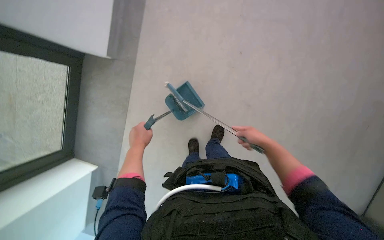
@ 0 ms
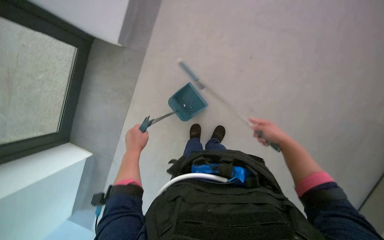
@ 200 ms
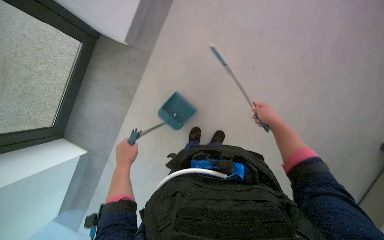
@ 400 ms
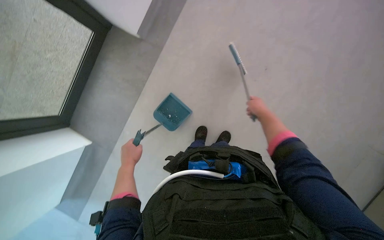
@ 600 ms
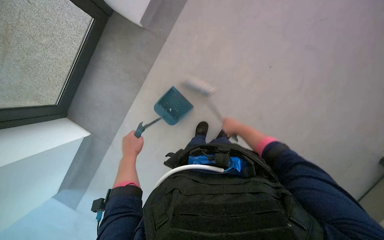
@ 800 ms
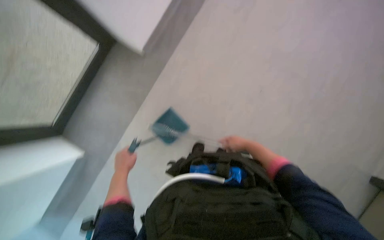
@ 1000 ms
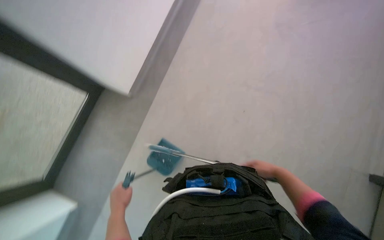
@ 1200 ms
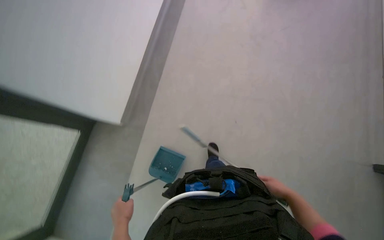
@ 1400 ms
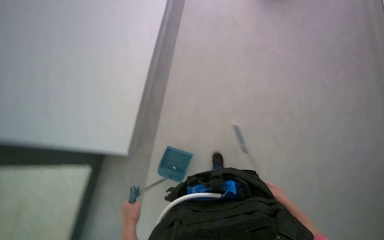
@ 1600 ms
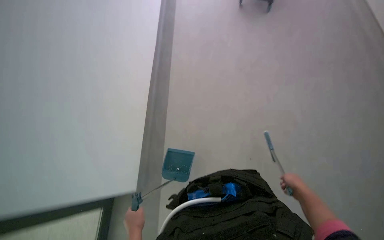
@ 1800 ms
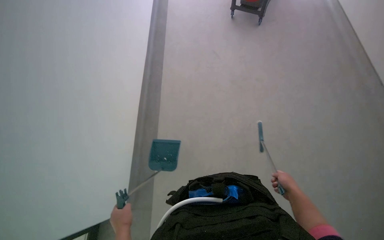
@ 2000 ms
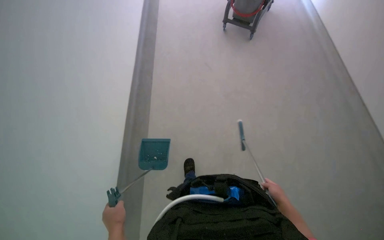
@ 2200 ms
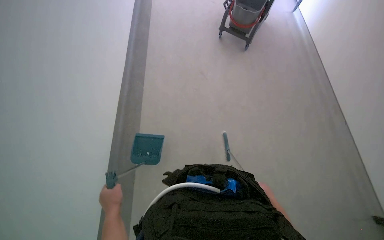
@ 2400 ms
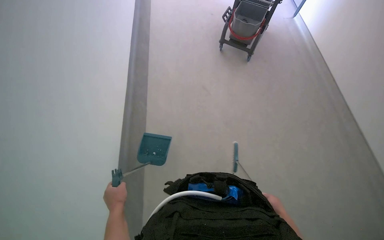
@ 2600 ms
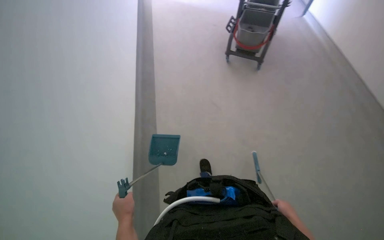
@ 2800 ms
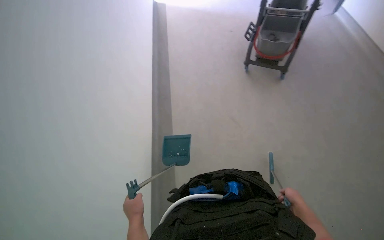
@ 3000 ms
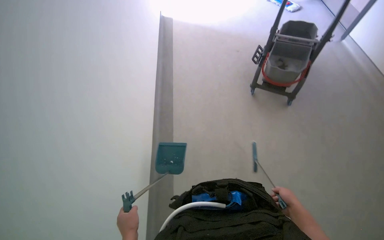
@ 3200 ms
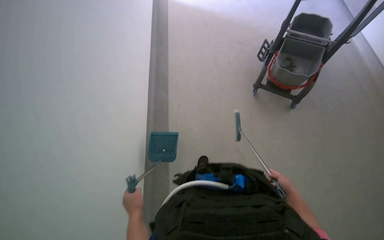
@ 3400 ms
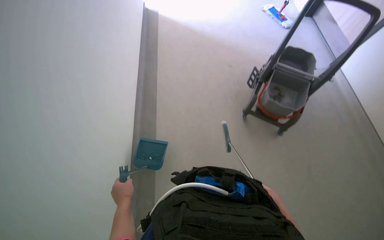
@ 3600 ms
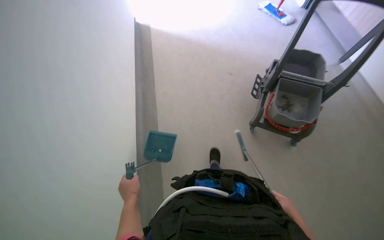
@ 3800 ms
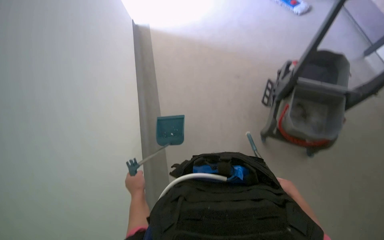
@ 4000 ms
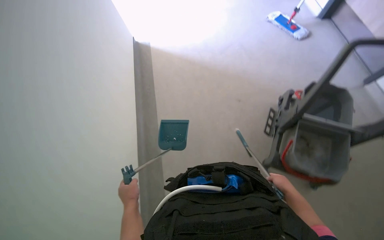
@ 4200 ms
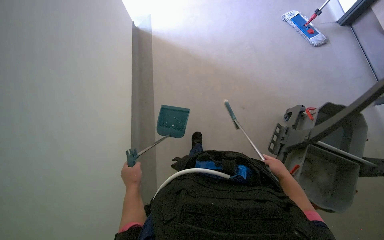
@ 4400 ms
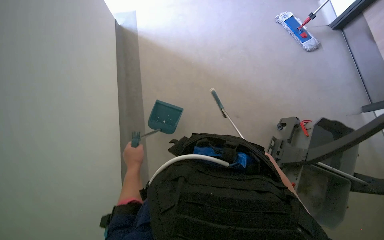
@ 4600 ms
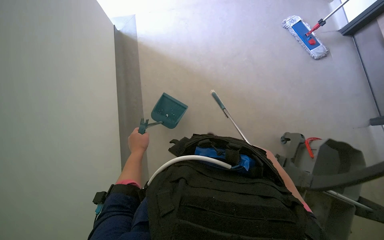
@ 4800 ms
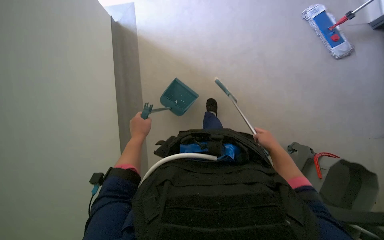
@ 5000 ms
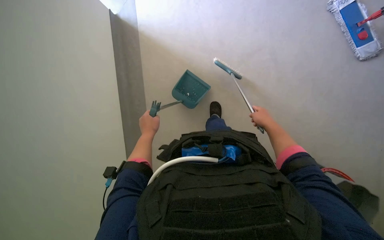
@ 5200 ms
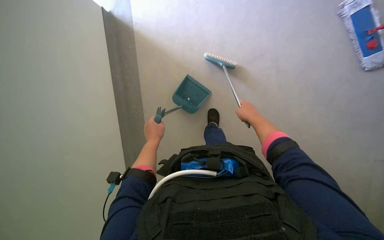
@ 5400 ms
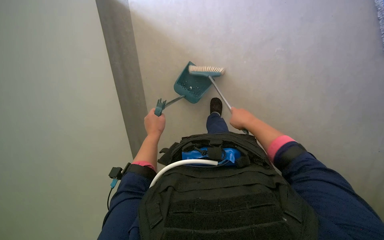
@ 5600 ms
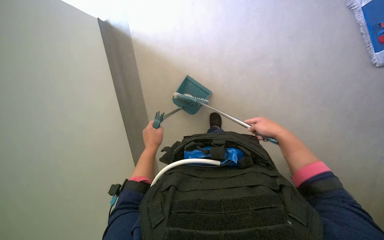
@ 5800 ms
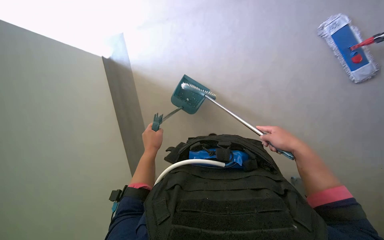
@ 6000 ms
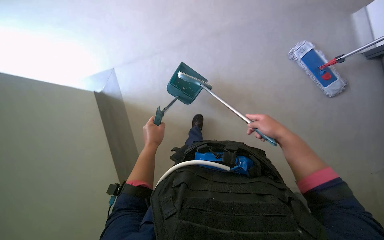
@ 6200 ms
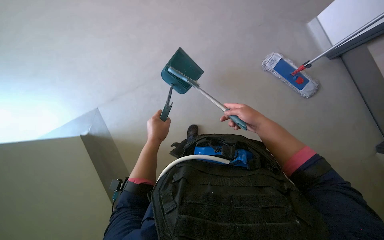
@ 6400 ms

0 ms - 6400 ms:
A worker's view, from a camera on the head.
Job: sweeping floor.
The whole recording: Sweeping hallway floor. The worker sweeps the hallway floor with a broom and dustpan.
0 ms - 1600 ms: The wearer looks roughly 35 degrees further upward.
1600 ms - 3200 ms: The view tilts roughly 15 degrees upward.
3200 ms - 4800 ms: The head travels roughly 1.5 m. The wearer looks roughly 15 degrees further downward.
4800 ms - 6400 ms: The camera pitches upward, by roughly 15 degrees.

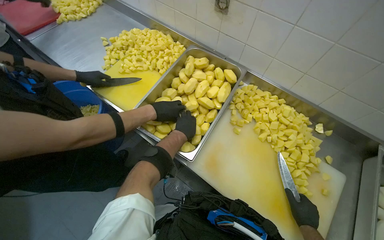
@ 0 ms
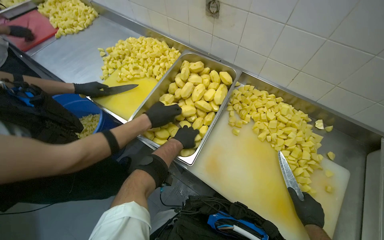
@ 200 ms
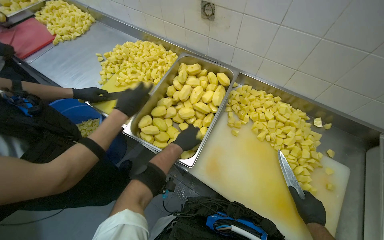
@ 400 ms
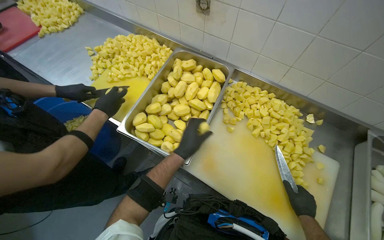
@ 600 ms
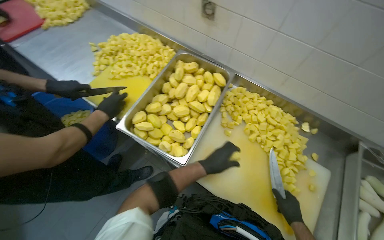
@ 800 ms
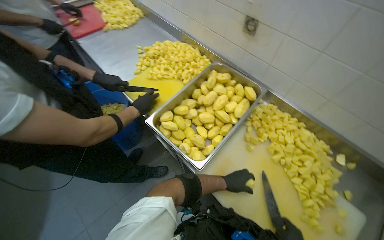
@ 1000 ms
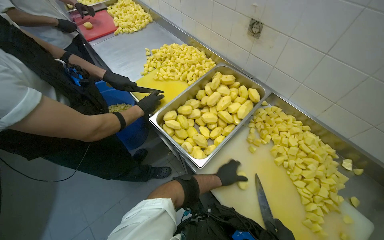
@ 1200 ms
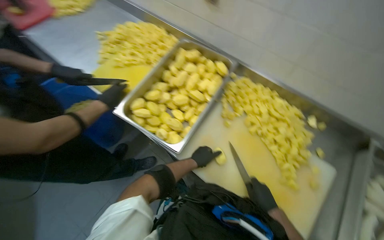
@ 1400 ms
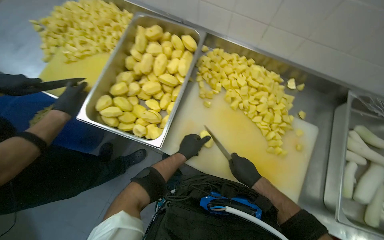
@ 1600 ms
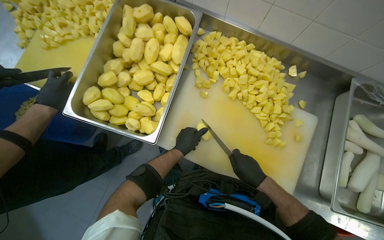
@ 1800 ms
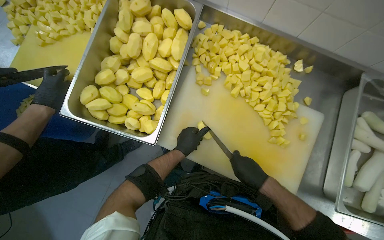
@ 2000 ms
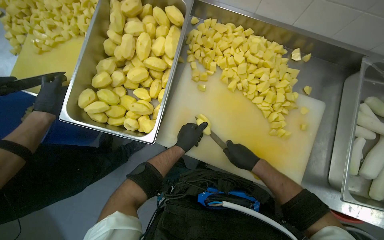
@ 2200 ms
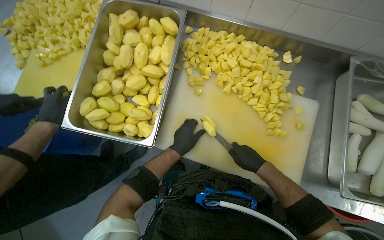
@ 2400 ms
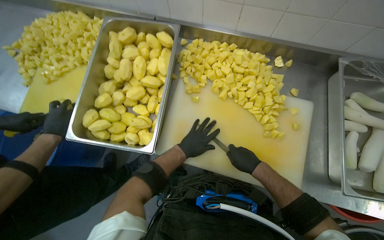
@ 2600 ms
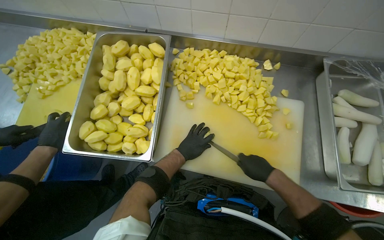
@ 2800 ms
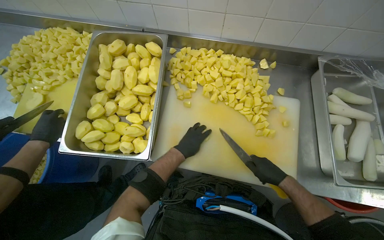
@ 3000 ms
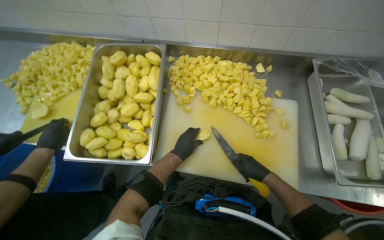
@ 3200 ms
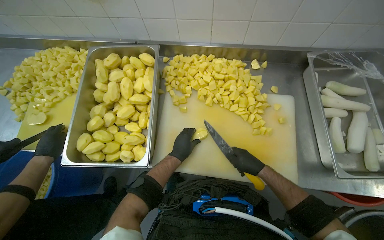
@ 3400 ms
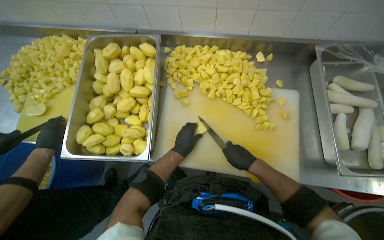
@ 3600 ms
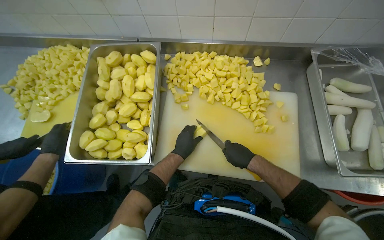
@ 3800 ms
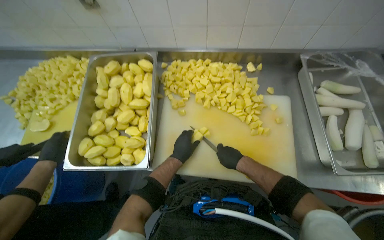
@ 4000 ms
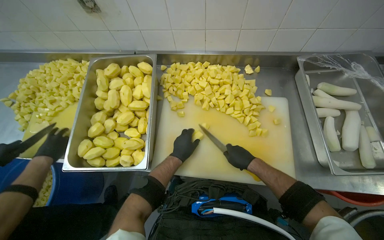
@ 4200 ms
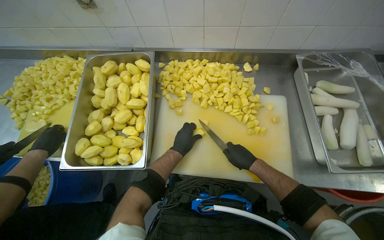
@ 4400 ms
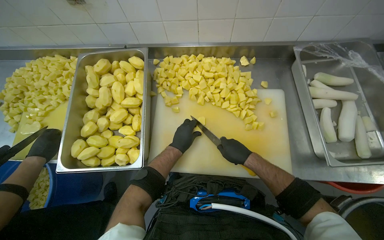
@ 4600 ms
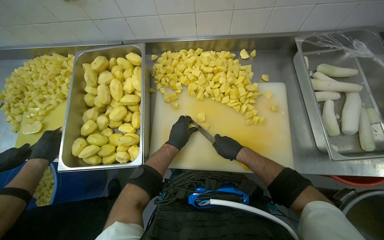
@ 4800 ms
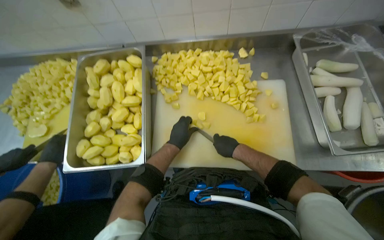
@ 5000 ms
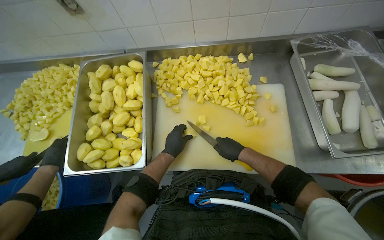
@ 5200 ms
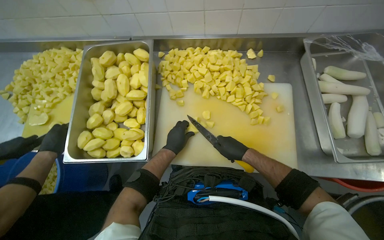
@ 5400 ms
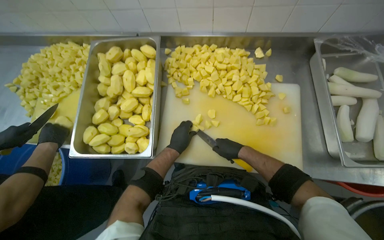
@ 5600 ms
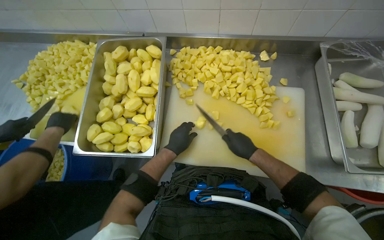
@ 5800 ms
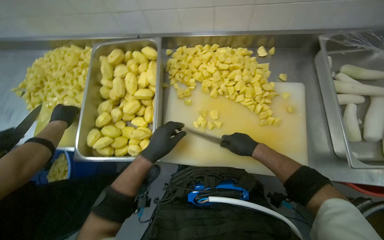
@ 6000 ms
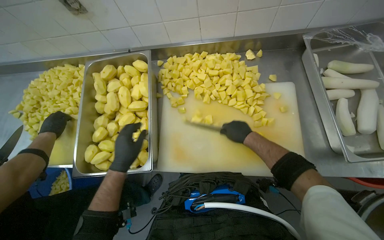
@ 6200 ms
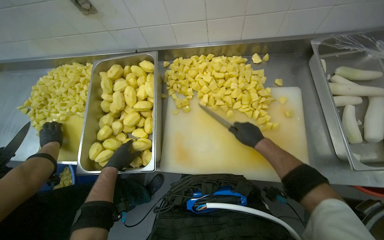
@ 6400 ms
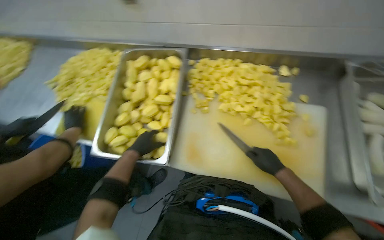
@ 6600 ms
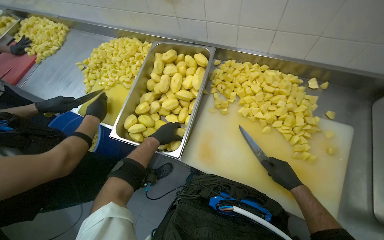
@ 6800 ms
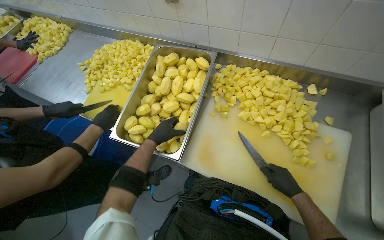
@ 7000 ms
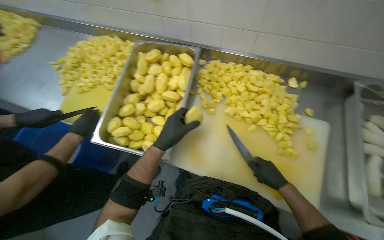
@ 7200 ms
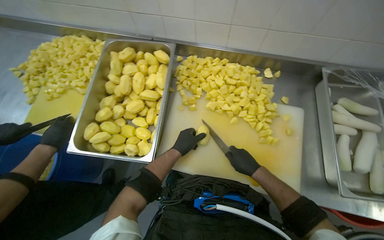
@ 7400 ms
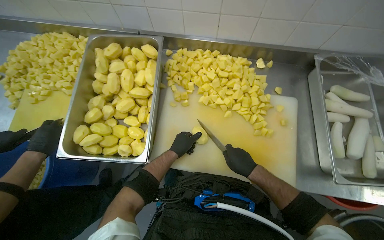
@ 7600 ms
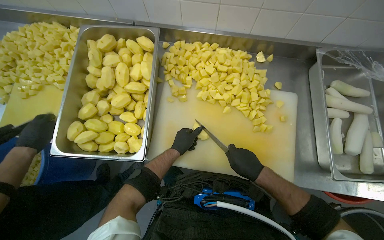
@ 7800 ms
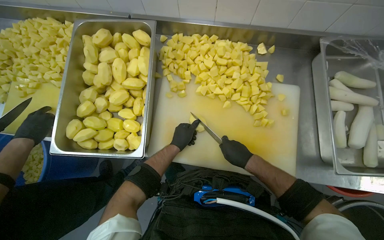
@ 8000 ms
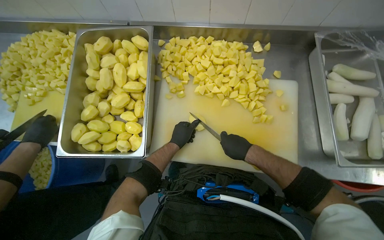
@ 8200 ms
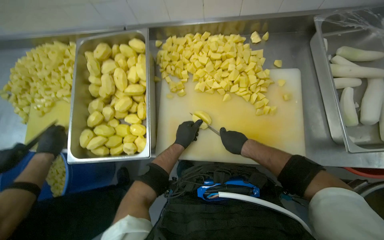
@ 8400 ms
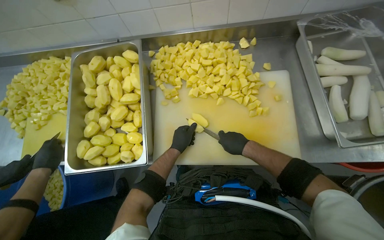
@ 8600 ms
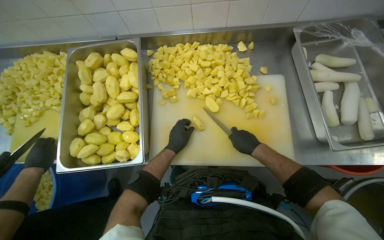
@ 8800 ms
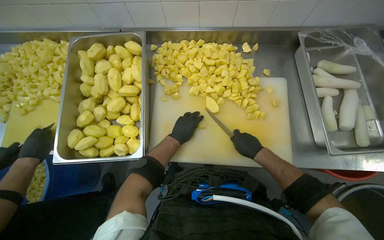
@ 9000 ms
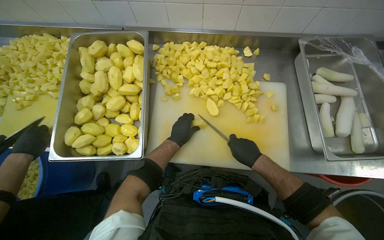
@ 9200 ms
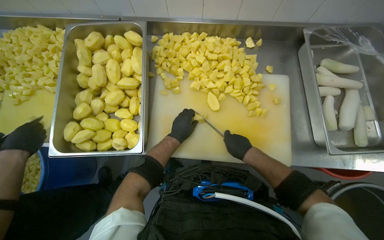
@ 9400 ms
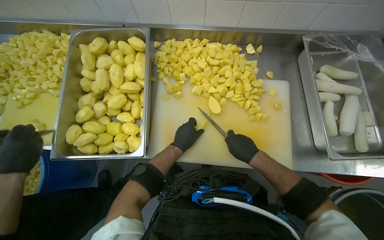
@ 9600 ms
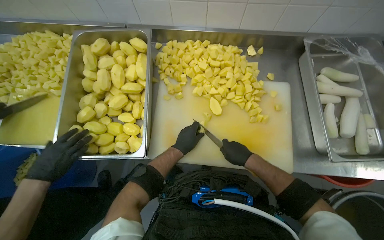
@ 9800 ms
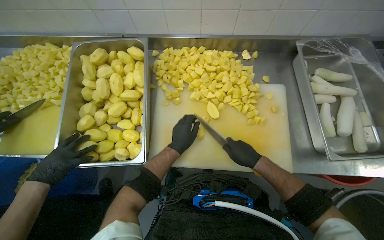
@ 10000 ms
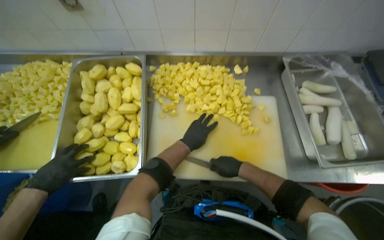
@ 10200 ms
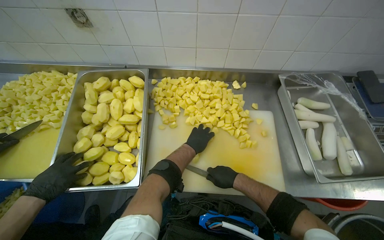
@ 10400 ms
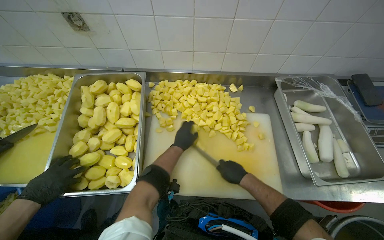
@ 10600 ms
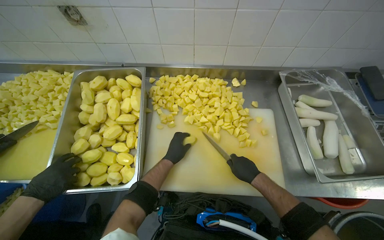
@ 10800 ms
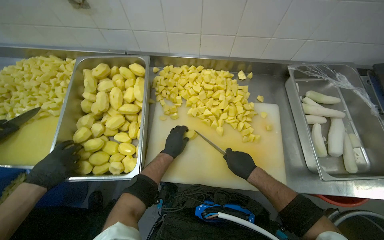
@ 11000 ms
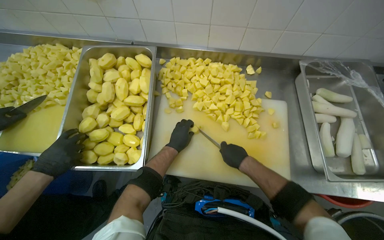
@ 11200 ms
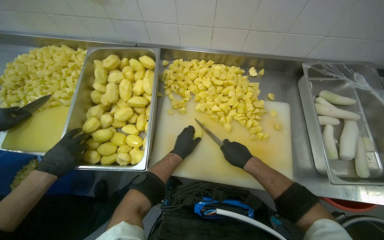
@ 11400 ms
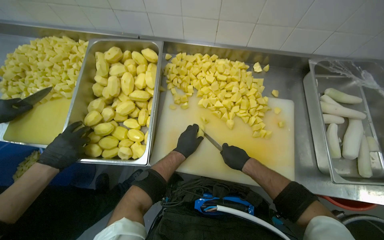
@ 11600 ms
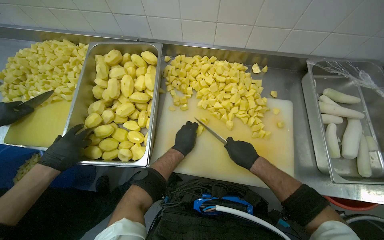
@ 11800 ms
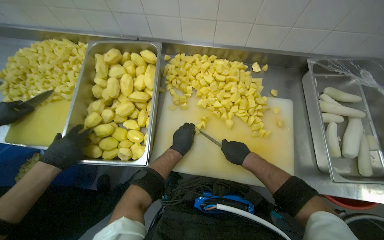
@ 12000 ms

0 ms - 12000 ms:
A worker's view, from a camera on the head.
Job: preparing food.
The whole recording: Chopping Potatoes. The worker uses a knife to chop peeled potatoes into smaller pieces on a cutting board.
1600 ms - 3000 ms: The hands work in one place, with small movements.
4400 ms - 6000 ms: The left hand heads to the left and nearer to the camera, covering approximately 15 cm.
6000 ms - 7600 ms: The left hand goes approximately 10 cm farther from the camera, and reaches about 15 cm to the left, then returns.
7600 ms - 9000 ms: The hands work in one place, with small movements.

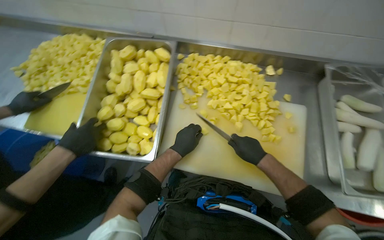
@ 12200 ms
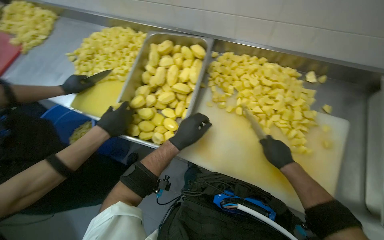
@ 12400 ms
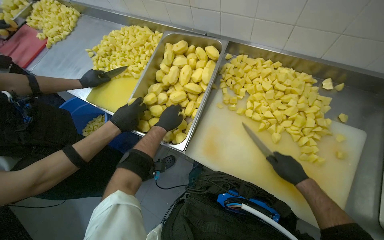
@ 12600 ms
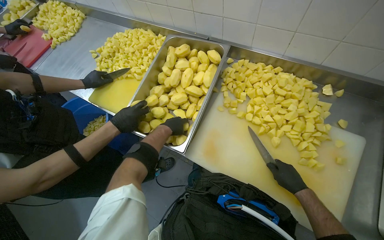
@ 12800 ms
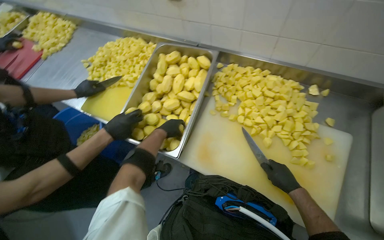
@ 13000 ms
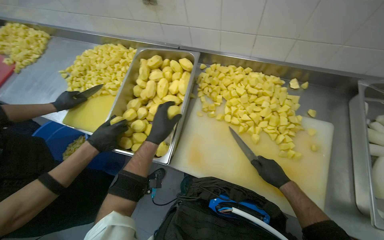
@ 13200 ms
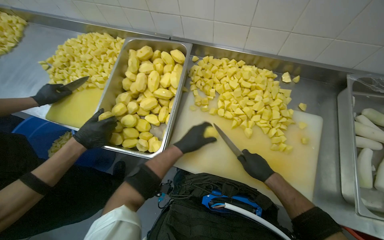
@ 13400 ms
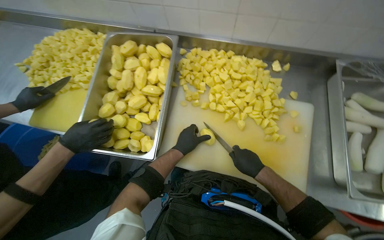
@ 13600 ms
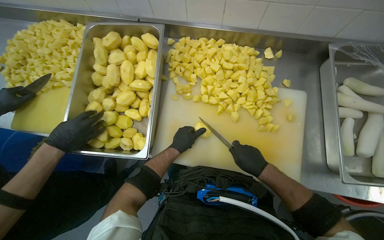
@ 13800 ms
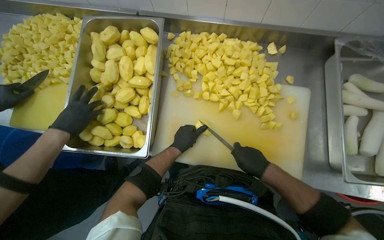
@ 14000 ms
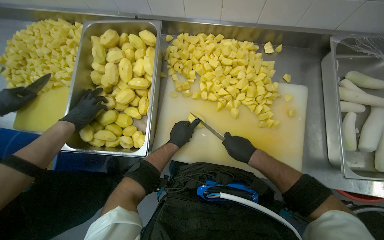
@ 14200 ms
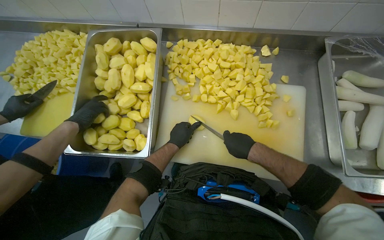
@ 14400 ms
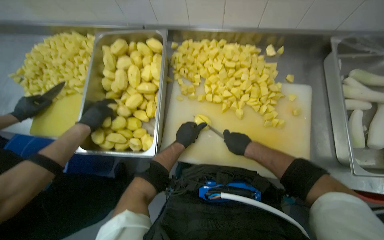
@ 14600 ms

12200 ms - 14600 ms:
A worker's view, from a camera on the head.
Job: preparing food.
The whole recording: Chopping Potatoes. The worker uses a knife to chop peeled potatoes into smaller pieces on a cutting board.
13400 ms - 14600 ms: The hands stay close to where they were, moving slightly.
